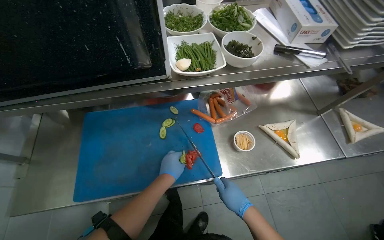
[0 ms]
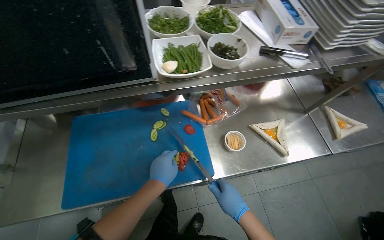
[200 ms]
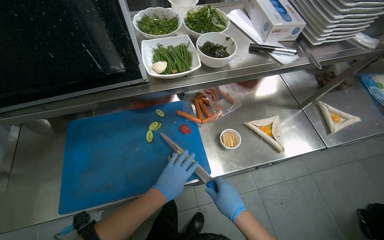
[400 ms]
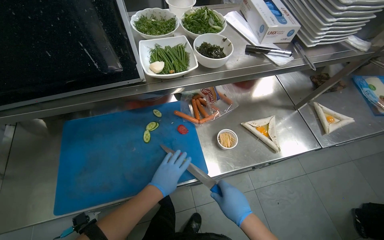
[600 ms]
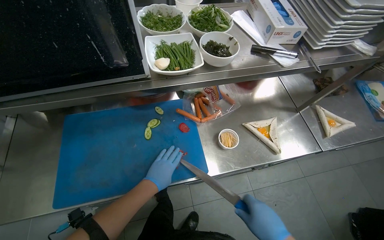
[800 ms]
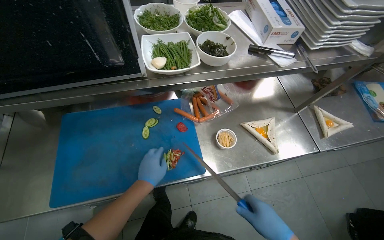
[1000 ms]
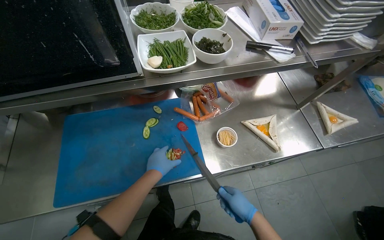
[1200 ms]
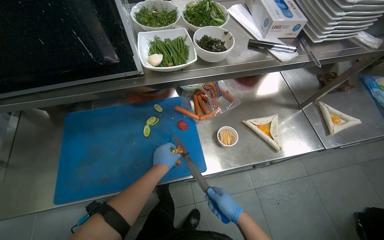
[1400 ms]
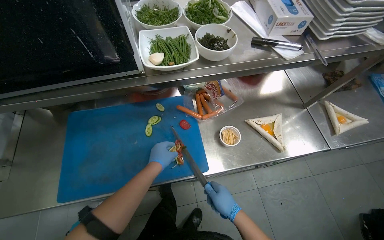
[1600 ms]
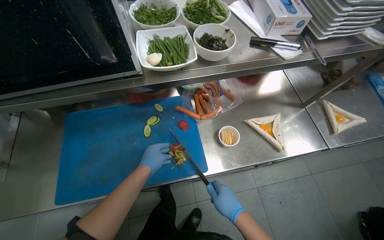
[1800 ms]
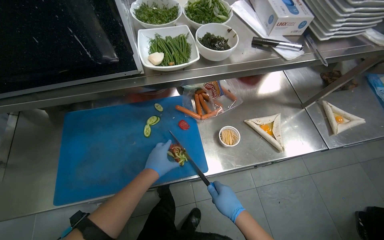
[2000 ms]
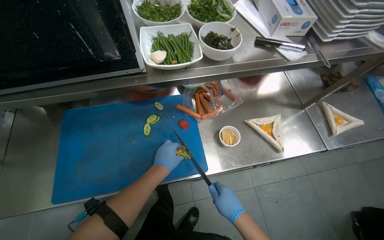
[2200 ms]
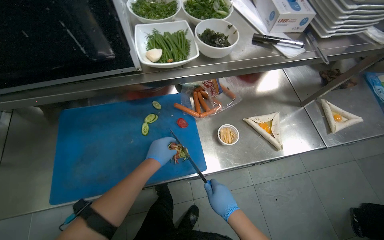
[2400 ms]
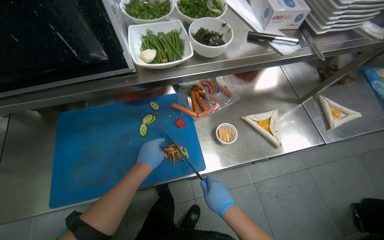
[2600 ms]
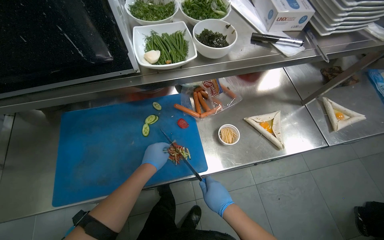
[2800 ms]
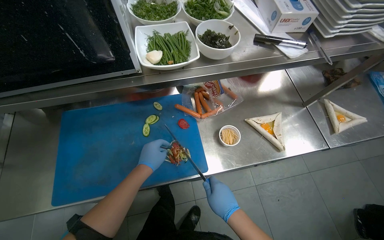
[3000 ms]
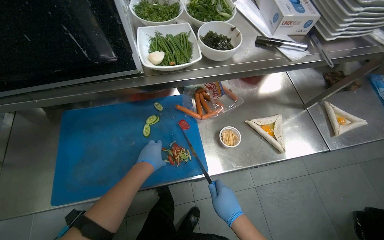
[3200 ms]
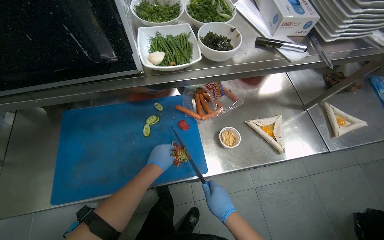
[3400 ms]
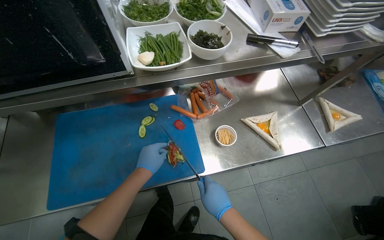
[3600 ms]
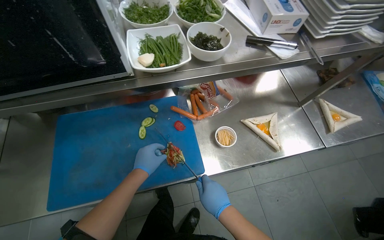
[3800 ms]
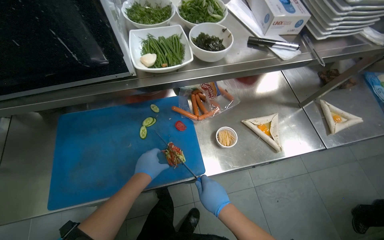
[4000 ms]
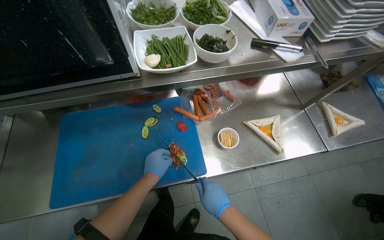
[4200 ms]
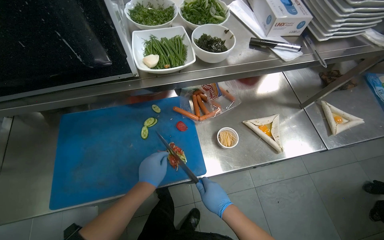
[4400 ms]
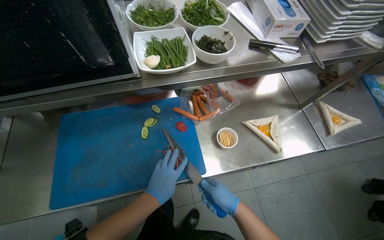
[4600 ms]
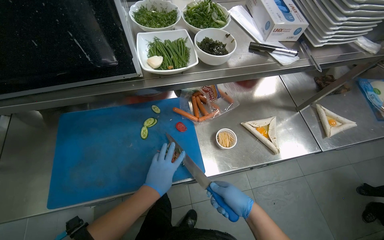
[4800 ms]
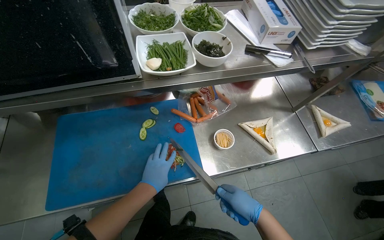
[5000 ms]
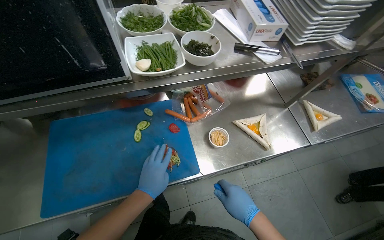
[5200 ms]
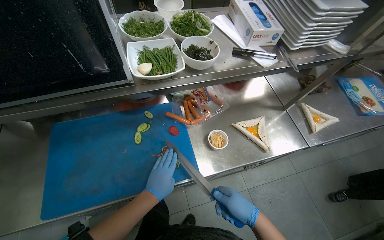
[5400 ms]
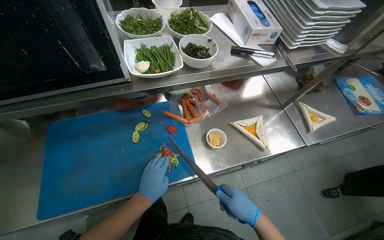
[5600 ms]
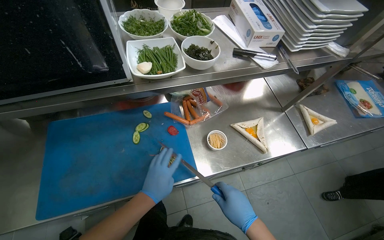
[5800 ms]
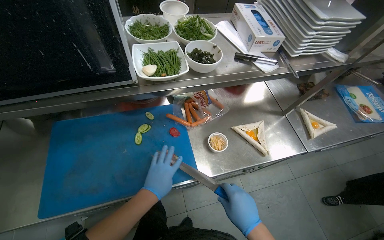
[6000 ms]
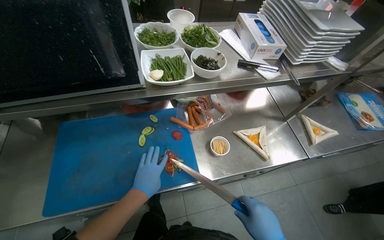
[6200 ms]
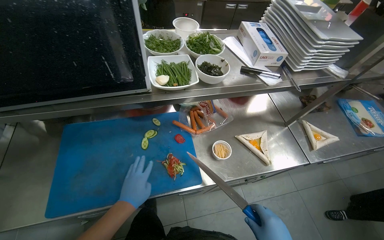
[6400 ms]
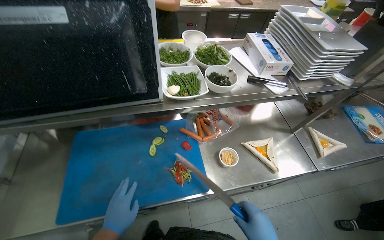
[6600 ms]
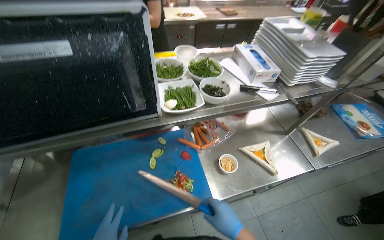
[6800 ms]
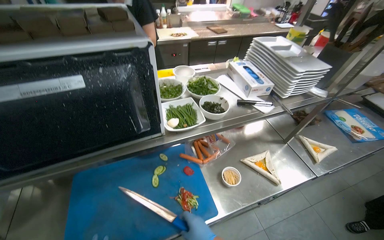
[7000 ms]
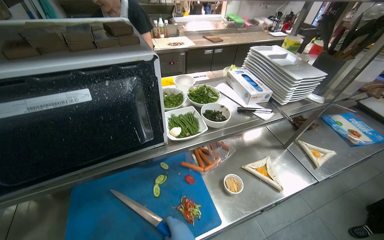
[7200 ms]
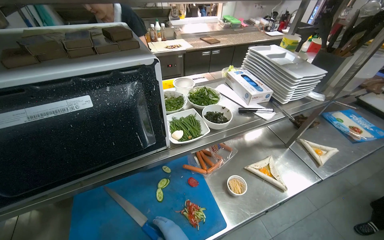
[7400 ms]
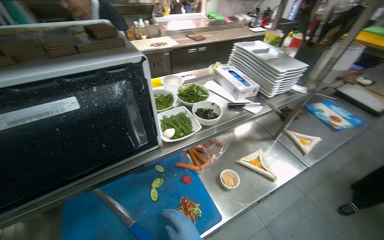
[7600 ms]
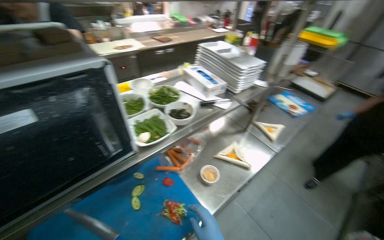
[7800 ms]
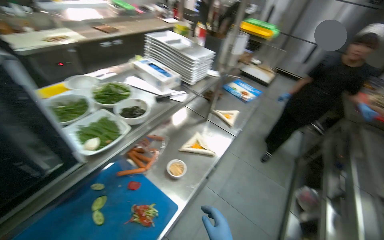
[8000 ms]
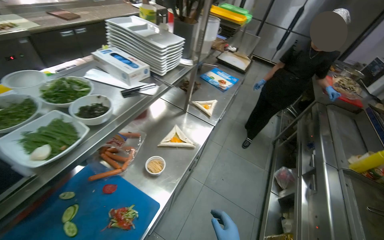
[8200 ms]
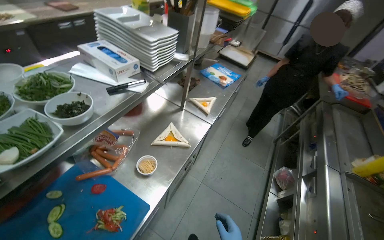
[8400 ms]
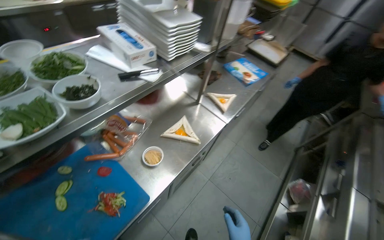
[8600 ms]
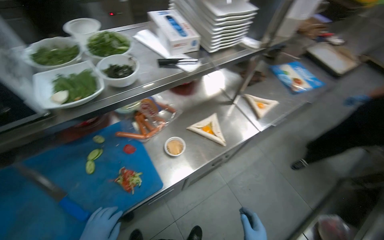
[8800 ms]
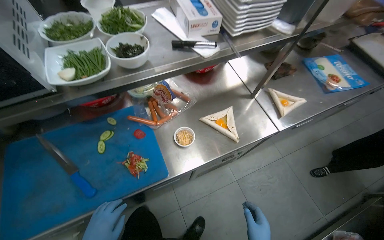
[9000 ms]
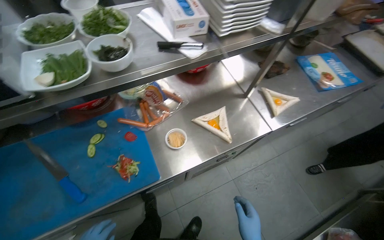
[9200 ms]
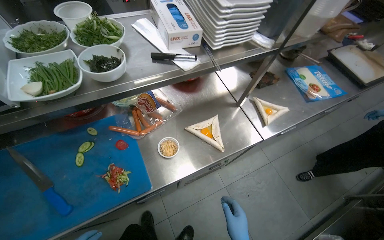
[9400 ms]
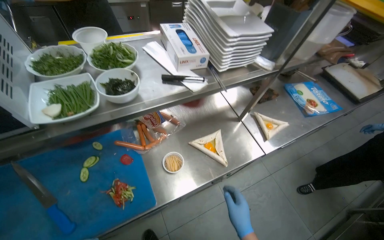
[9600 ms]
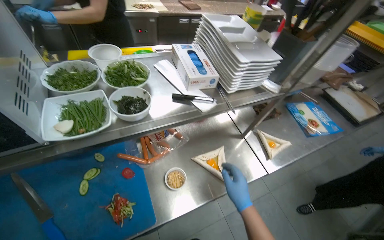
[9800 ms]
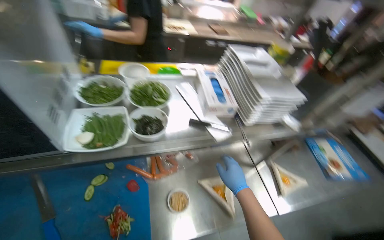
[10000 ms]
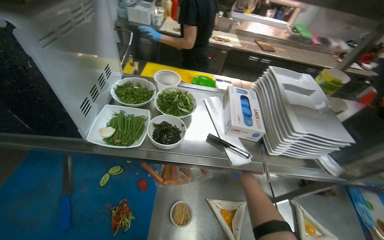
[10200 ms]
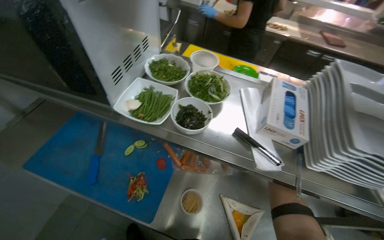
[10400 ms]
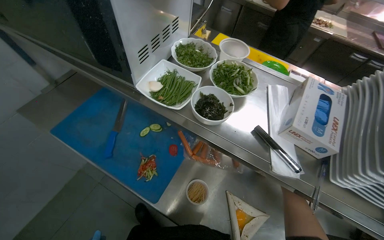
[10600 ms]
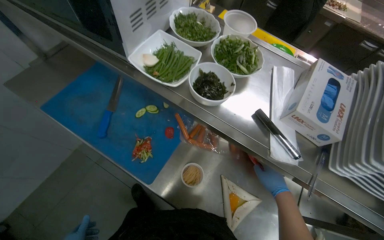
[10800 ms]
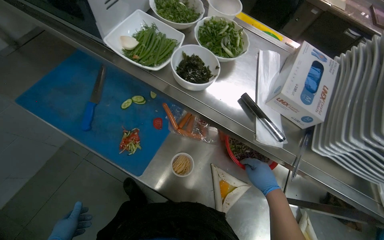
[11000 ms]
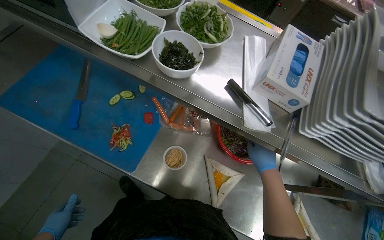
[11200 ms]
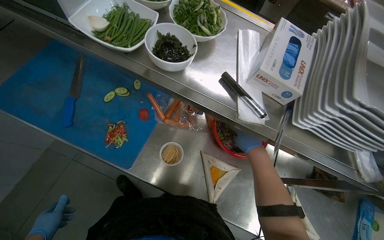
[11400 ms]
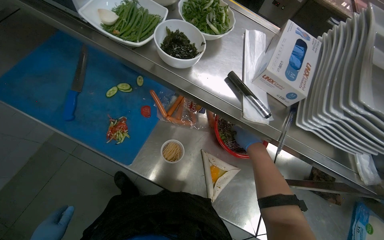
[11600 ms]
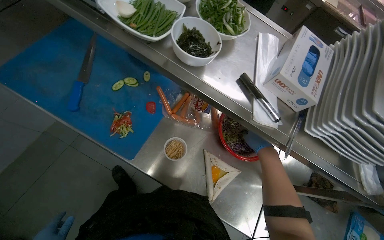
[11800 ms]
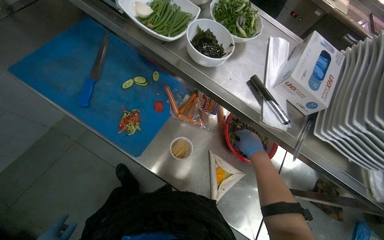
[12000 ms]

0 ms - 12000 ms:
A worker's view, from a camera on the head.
Job: preparing food.
The whole recording: Preparing and filling tortillas. The worker slices and mixes vegetables on a cutting board, then fills tortillas with the prepared ingredients.
0 ms - 1600 ms: The right hand reaches approximately 15 cm nearer to the camera, then returns.
1600 ms - 4400 ms: The hands stay close to where they were, moving slightly.
4400 ms - 6000 ms: The right hand moves nearer to the camera, some 10 cm.
6000 ms - 7600 ms: The camera pitches upward, by approximately 15 degrees.
7600 ms - 9000 ms: The view tips downward by approximately 15 degrees.
9000 ms - 10400 ms: The wearer looks some 40 degrees further to the left. The view tips upward by some 15 degrees.
10400 ms - 12000 ms: The view tilts roughly 15 degrees downward.

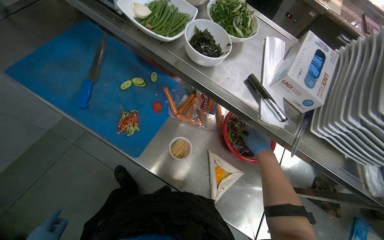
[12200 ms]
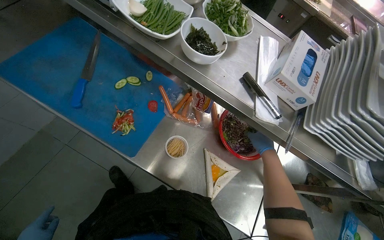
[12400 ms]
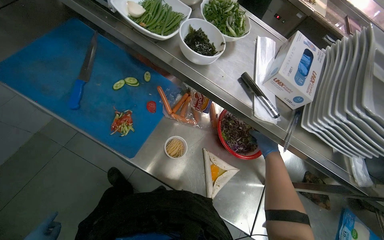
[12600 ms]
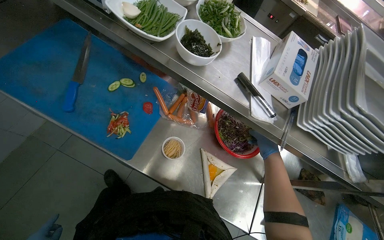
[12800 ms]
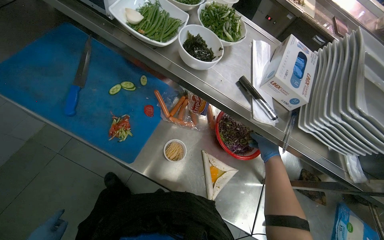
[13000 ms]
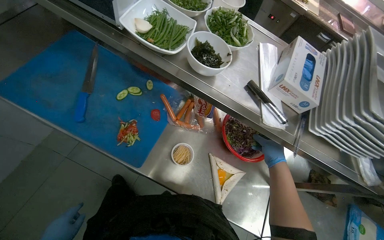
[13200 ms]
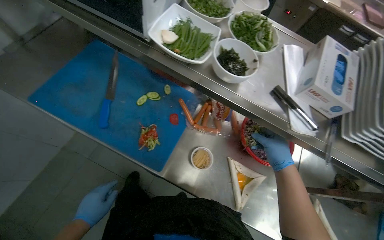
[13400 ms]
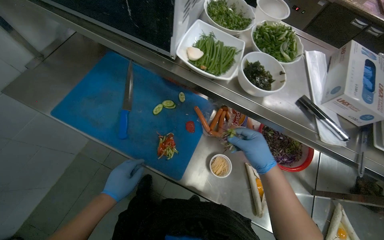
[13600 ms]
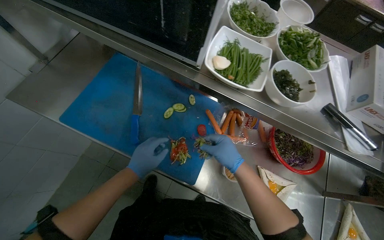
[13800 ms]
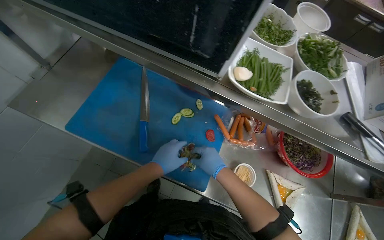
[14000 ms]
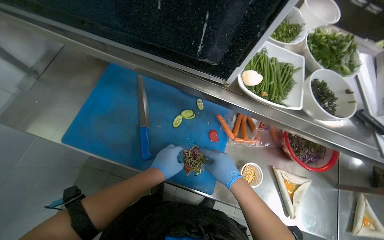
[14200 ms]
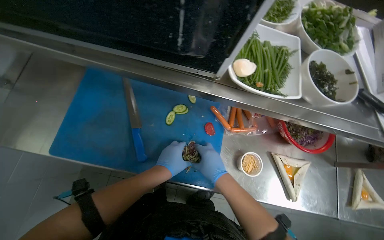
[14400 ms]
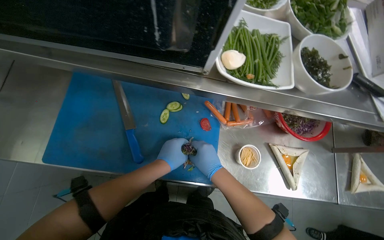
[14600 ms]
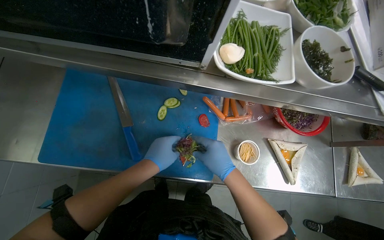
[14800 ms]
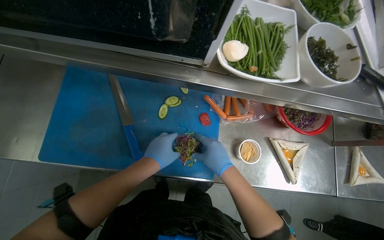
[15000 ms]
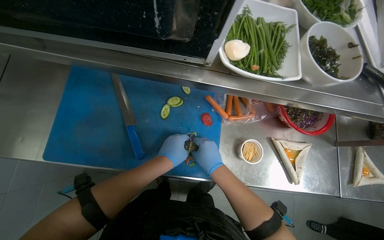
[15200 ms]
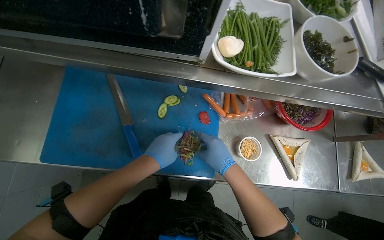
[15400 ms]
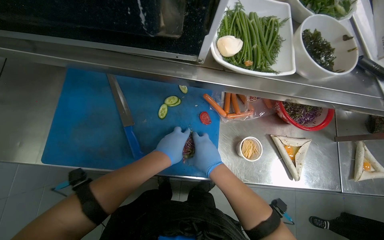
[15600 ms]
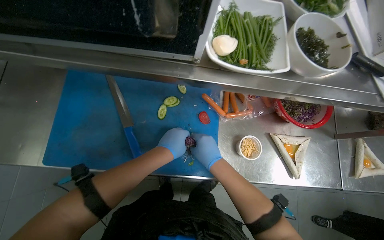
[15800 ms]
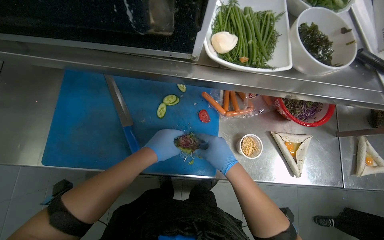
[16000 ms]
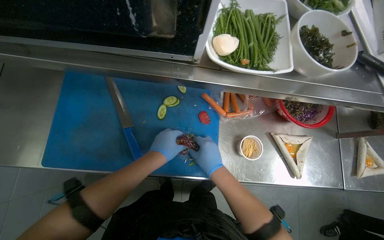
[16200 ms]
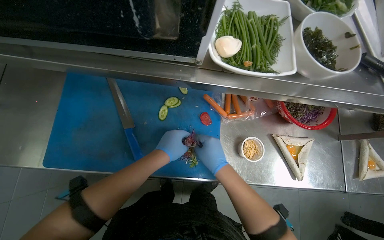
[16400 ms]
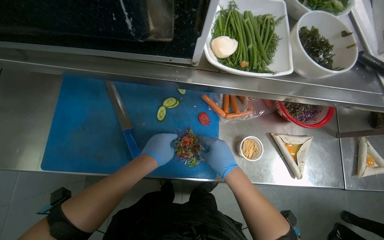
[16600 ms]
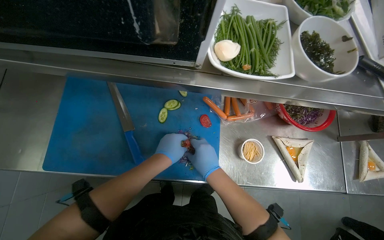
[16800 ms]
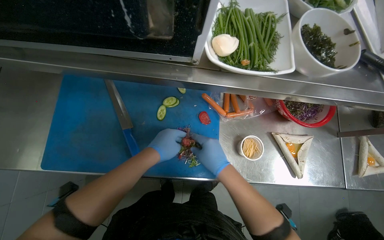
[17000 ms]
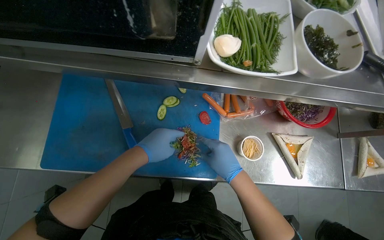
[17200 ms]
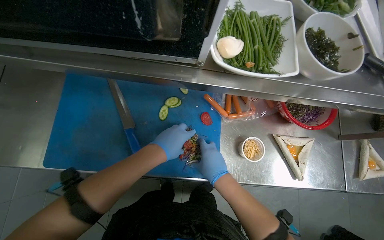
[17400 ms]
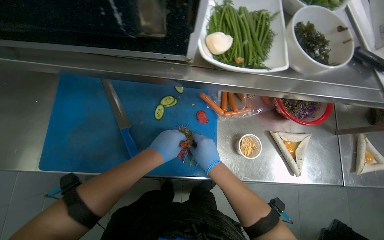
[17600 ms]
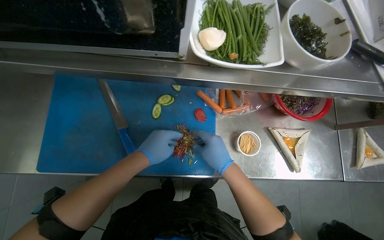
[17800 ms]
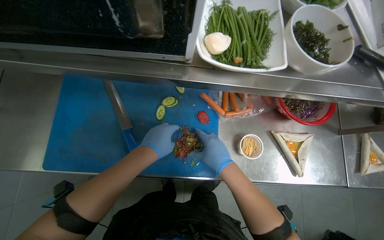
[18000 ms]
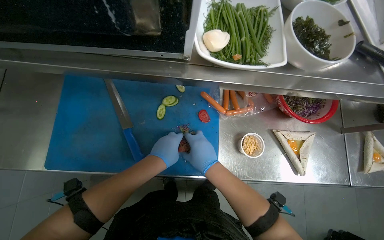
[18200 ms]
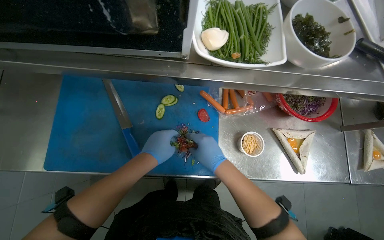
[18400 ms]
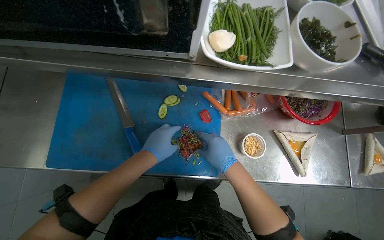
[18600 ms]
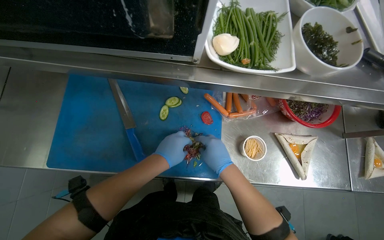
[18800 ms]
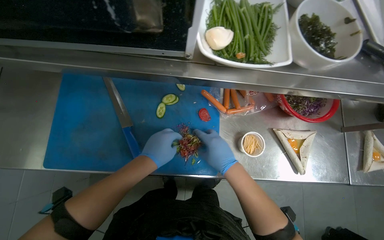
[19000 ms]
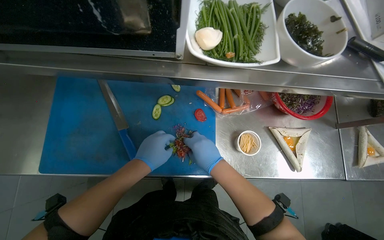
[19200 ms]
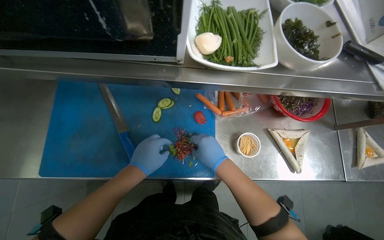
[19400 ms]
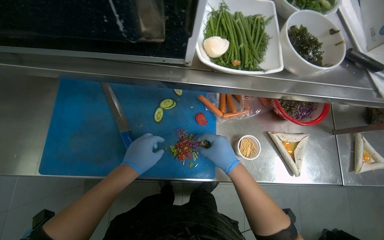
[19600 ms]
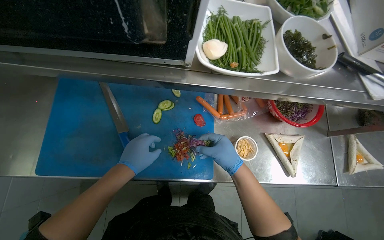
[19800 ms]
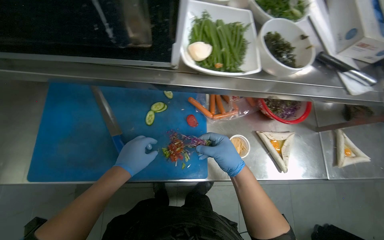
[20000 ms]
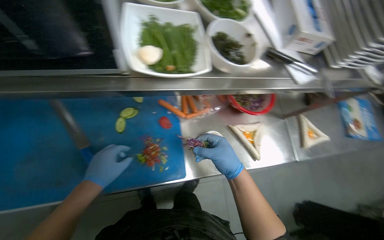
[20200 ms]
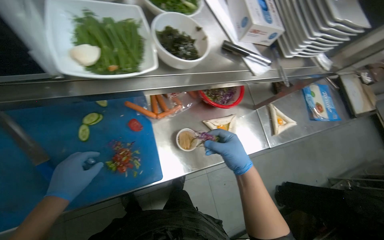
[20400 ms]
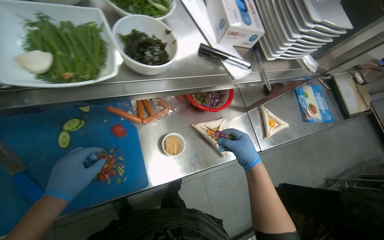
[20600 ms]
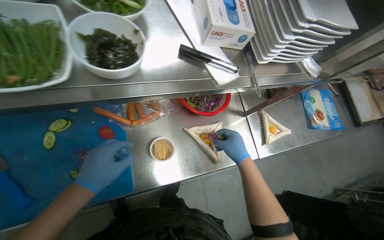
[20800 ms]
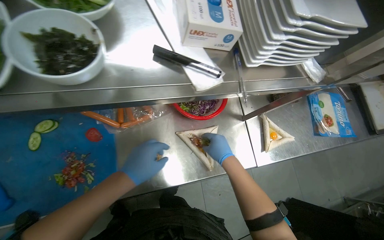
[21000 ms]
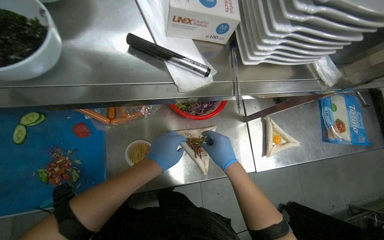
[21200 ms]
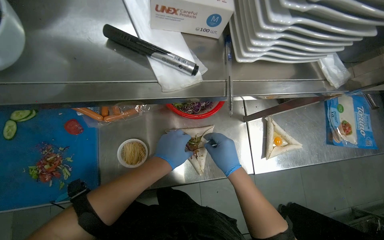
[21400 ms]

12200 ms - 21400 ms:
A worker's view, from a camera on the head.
Job: preparing food.
The whole recording: Preparing and filling tortillas. The worker slices and mixes vegetables on a cutting board, then fills tortillas with the prepared ingredients.
12200 ms - 13800 ms: The right hand heads to the left, covering some 30 cm.
13800 ms - 15200 ms: The right hand travels to the left by about 15 cm.
15200 ms - 19800 ms: The hands stay close to where they were, moving slightly.
19800 ms - 21400 ms: The left hand shifts some 40 cm to the right.
